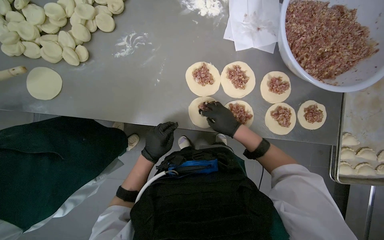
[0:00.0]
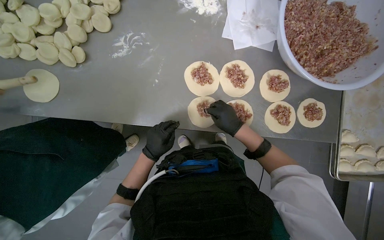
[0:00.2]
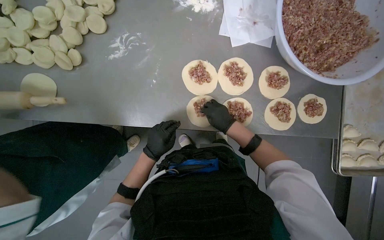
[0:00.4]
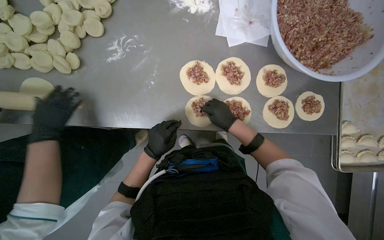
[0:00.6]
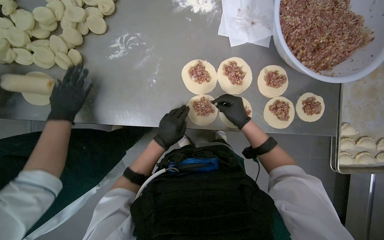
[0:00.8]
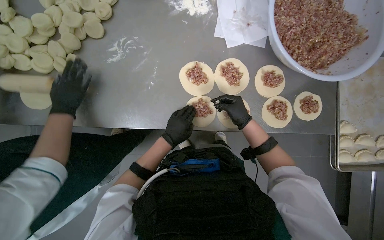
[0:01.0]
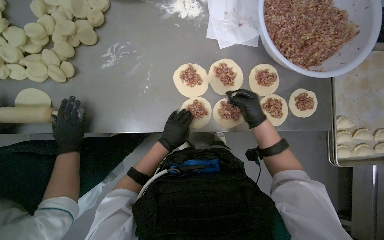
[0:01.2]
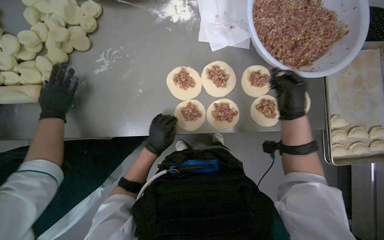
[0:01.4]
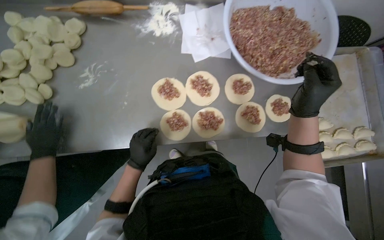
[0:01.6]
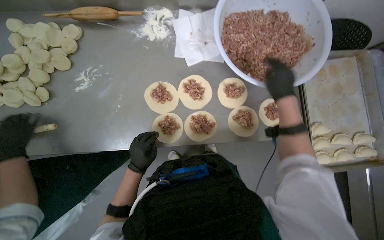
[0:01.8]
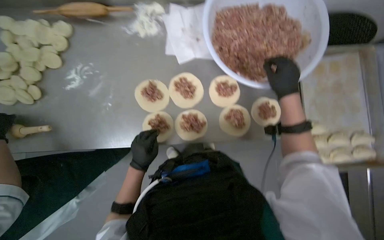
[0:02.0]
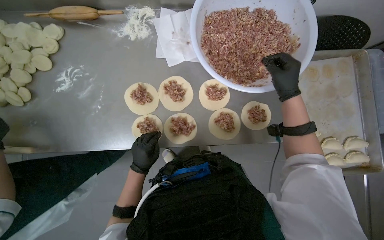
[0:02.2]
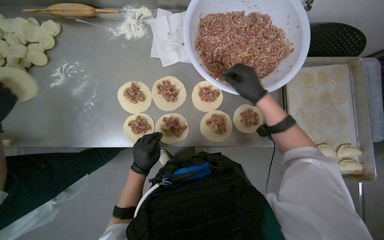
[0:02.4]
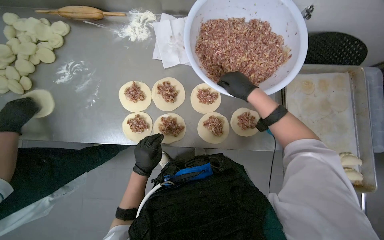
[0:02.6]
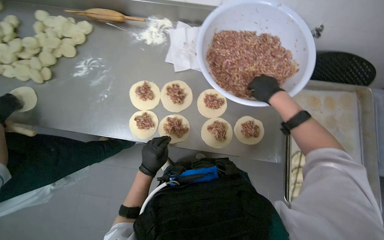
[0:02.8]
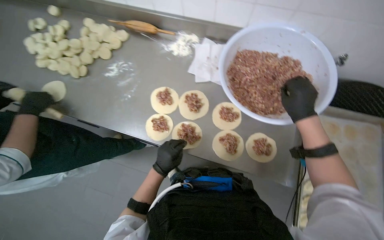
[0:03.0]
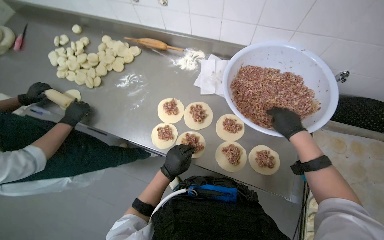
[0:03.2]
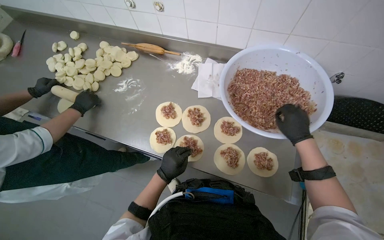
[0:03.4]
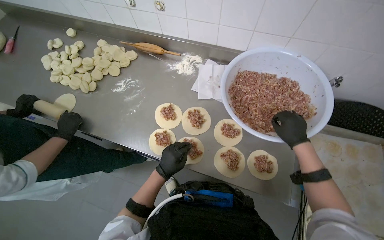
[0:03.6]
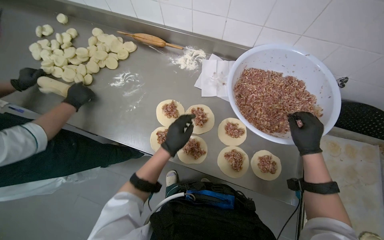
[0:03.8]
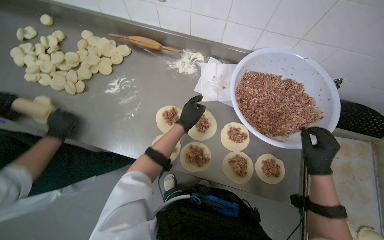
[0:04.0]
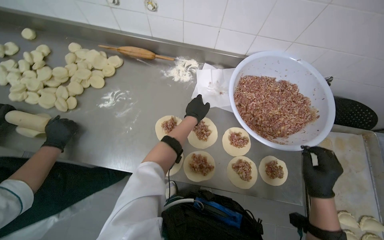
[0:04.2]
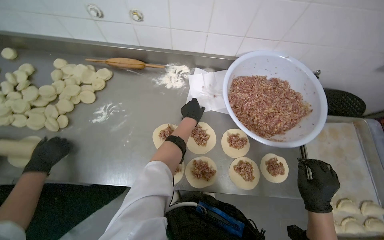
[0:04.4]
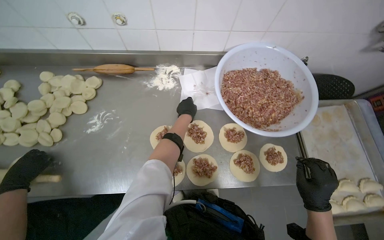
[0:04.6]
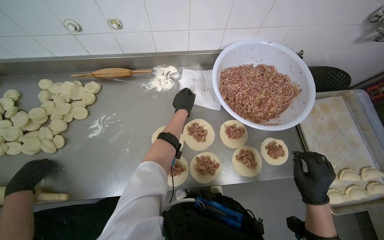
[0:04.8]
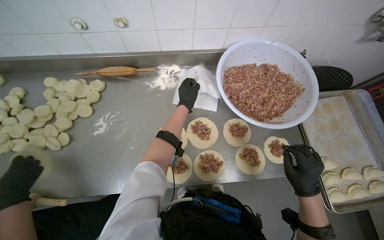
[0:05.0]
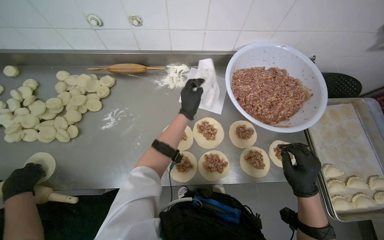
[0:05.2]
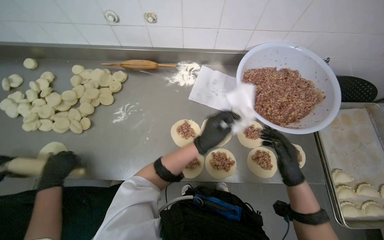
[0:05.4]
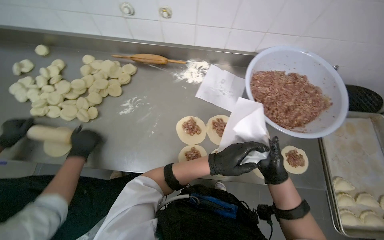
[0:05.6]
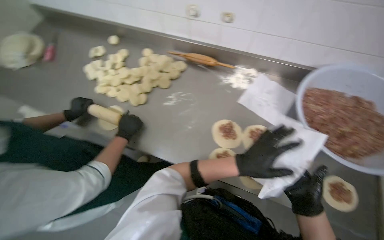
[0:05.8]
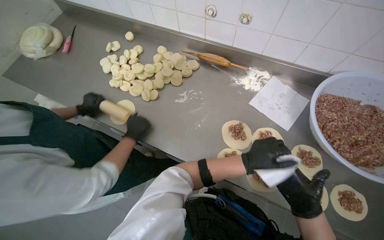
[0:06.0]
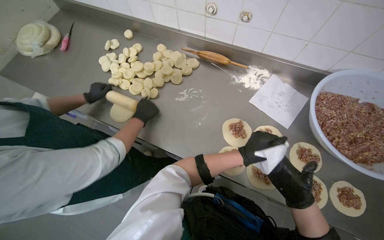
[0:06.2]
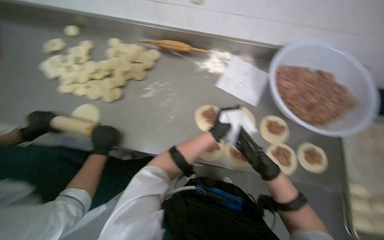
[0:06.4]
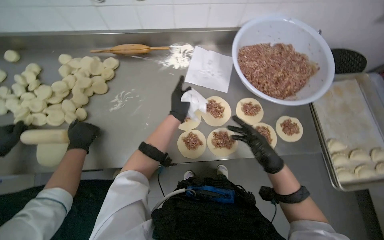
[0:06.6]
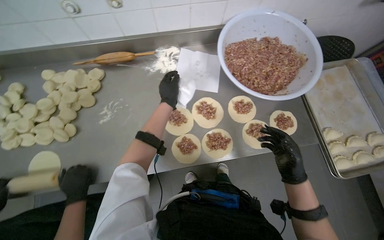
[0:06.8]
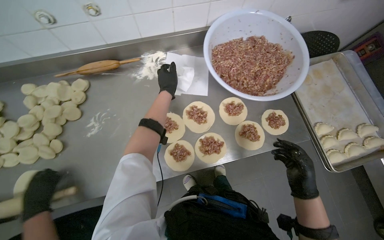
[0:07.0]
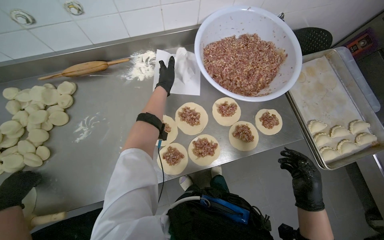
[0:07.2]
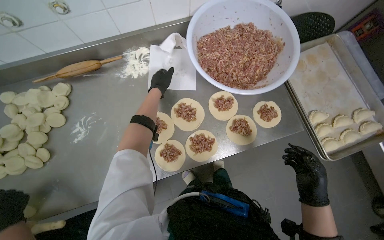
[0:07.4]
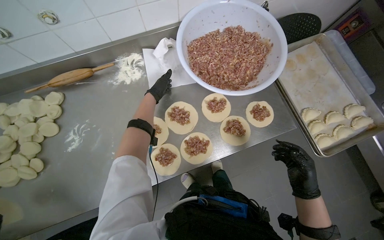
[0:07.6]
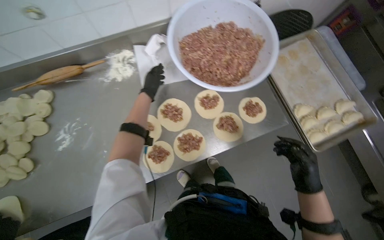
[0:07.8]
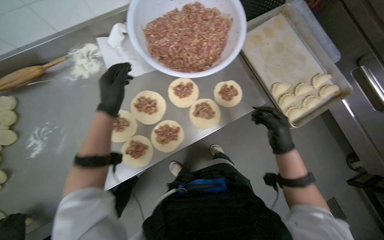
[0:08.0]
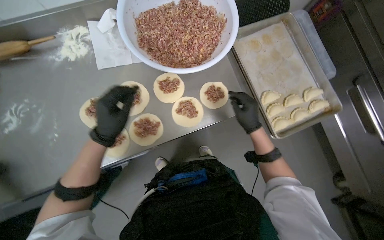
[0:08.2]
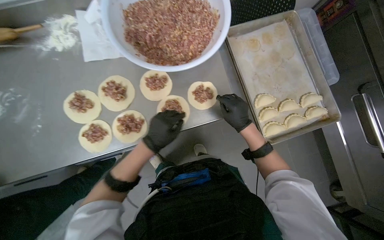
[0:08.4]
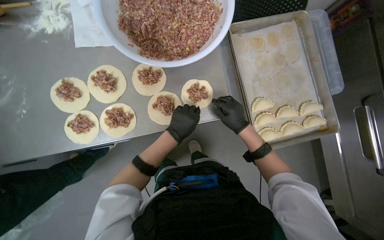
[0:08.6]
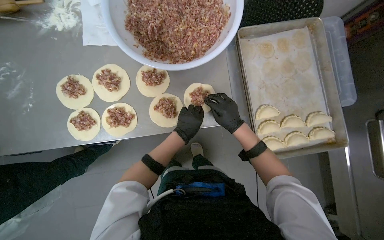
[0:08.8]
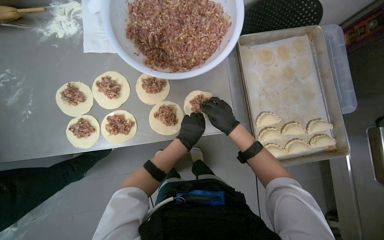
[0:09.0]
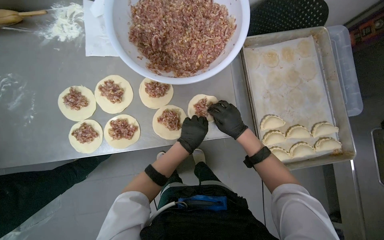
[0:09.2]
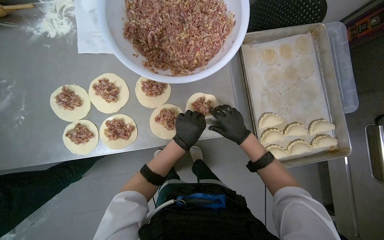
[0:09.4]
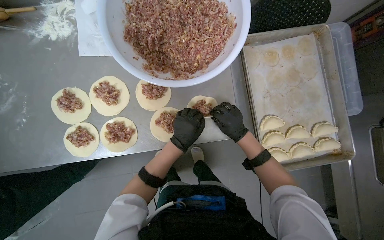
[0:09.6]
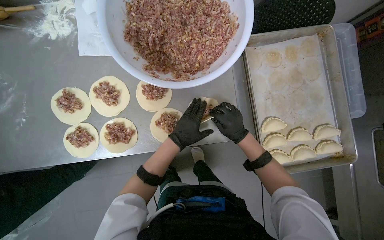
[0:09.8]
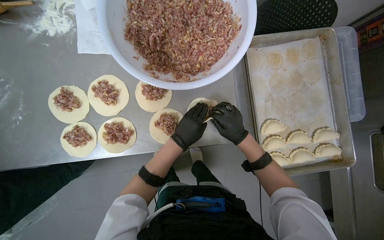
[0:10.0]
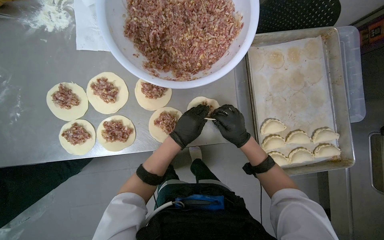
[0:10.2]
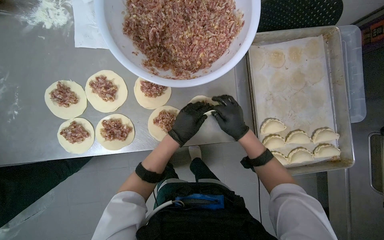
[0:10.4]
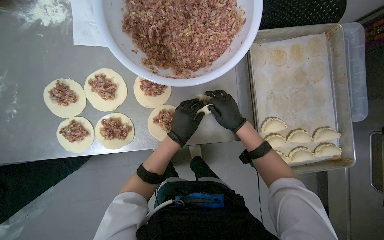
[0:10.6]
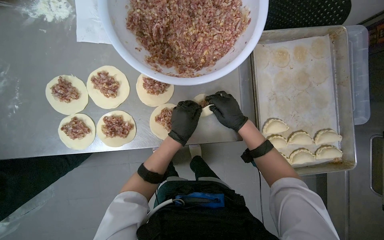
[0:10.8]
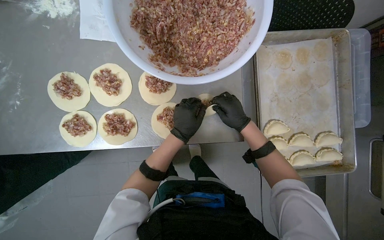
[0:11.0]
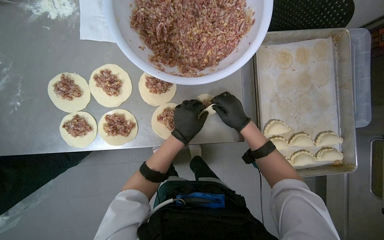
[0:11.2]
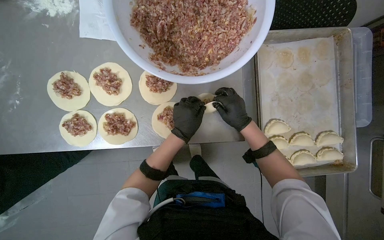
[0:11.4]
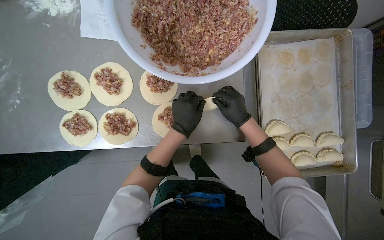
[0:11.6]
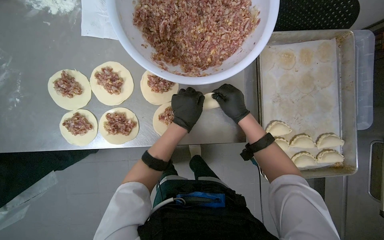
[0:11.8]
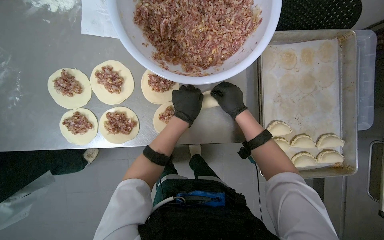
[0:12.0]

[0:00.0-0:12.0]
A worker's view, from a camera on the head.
Job: preparing food.
The whole recording: Preparing meat-filled dumplings. The worker places meat filling onto dough circles, seals them, and places them onto a tray.
0:00.0 to 0:01.6: The right hand travels to the right and nearer to the camera by some 30 cm.
0:01.6 to 0:03.0: The wearer's head swings some 25 degrees to the left. The right hand is displaced to the right by approximately 15 cm. Meanwhile the left hand heads to the right, covering approximately 25 cm.
0:03.0 to 0:04.4: The left hand moves up the picture, approximately 35 cm. Meanwhile the right hand shifts about 15 cm down the picture.
0:04.4 to 0:06.0: The wearer looks some 20 degrees further to the left.
0:06.0 to 0:07.6: The head turns to the right by roughly 45 degrees.
0:07.6 to 0:09.0: The left hand goes approximately 50 cm to the right and down the picture, while the right hand is displaced up the picture and farther from the camera by some 25 cm.
0:09.0 to 0:10.4: The hands make small movements and keep their place.
0:10.4 to 0:12.0: The right hand travels up the picture by some 10 cm.

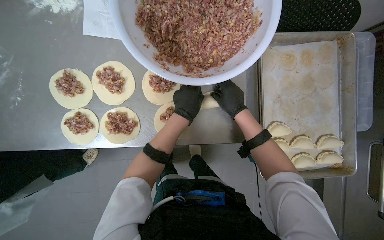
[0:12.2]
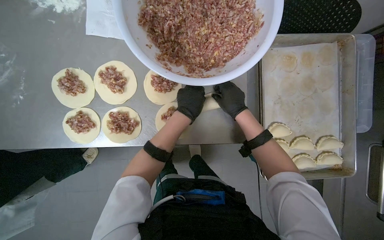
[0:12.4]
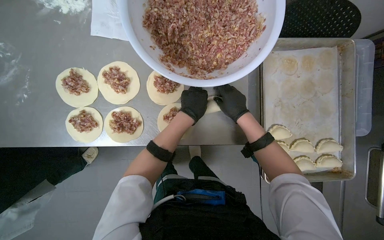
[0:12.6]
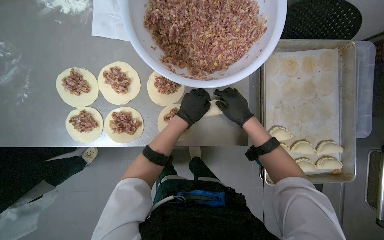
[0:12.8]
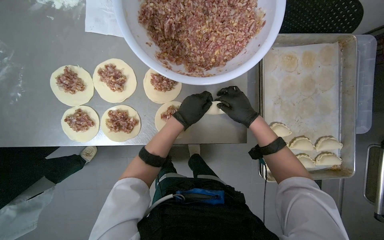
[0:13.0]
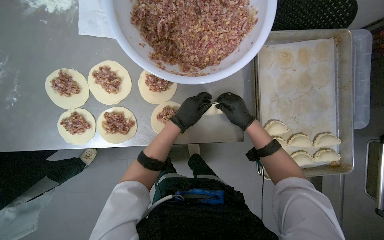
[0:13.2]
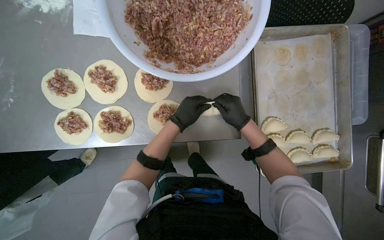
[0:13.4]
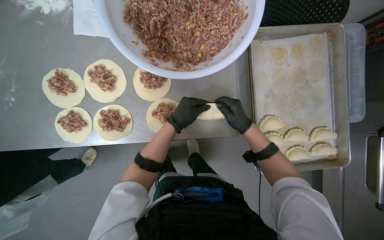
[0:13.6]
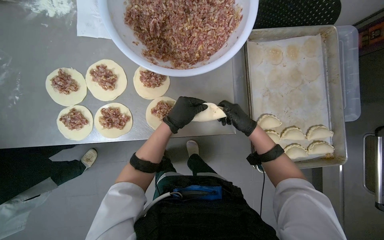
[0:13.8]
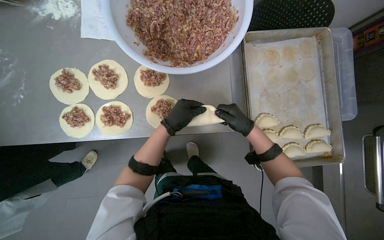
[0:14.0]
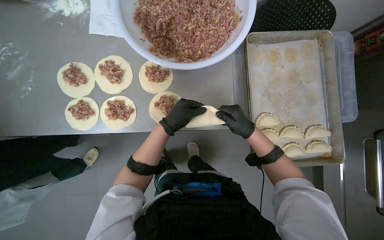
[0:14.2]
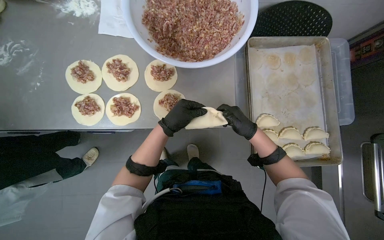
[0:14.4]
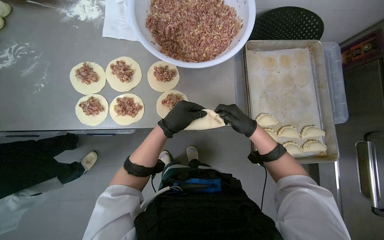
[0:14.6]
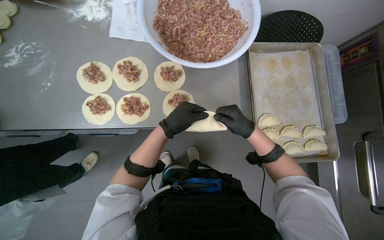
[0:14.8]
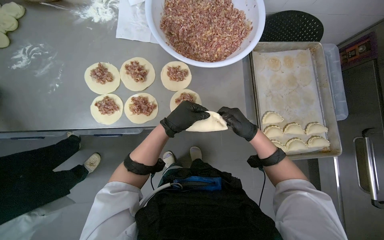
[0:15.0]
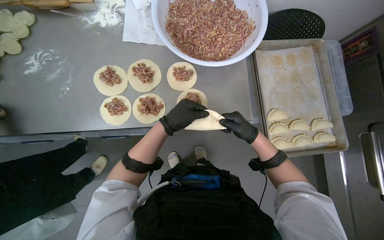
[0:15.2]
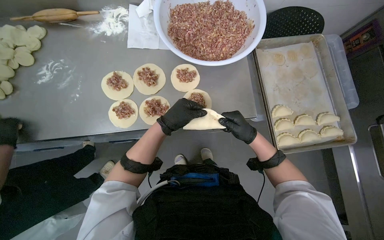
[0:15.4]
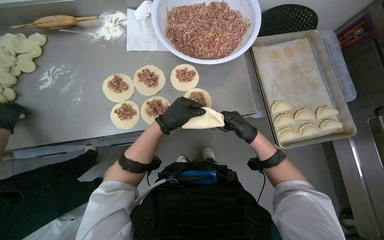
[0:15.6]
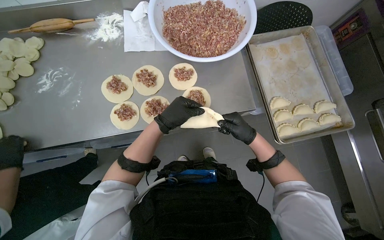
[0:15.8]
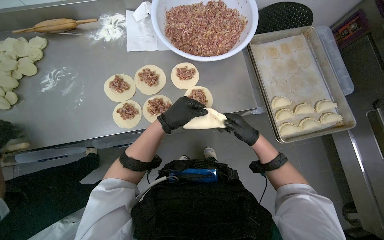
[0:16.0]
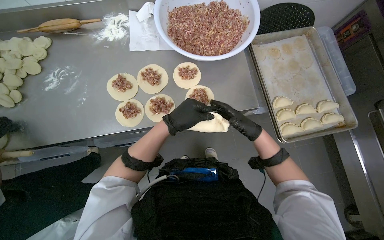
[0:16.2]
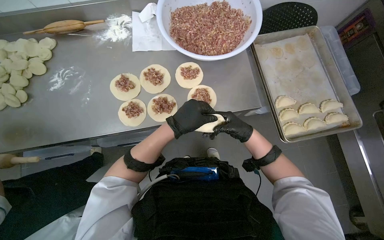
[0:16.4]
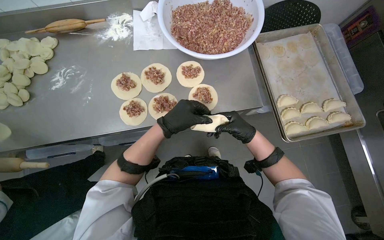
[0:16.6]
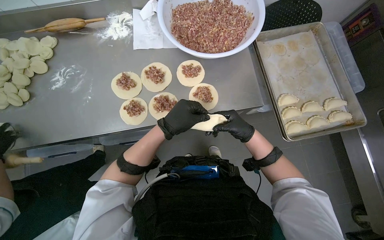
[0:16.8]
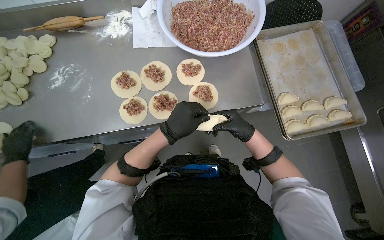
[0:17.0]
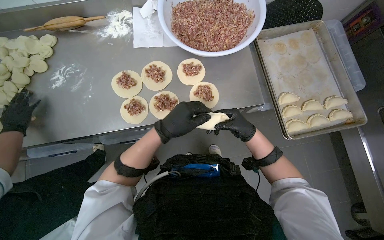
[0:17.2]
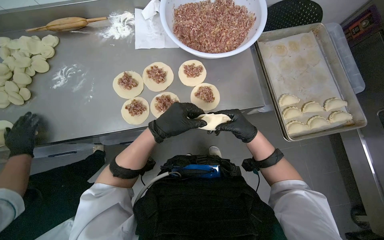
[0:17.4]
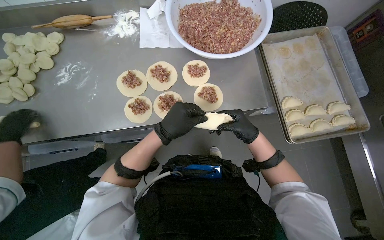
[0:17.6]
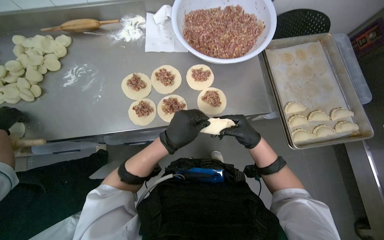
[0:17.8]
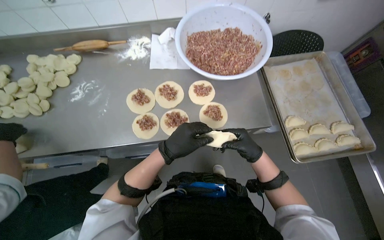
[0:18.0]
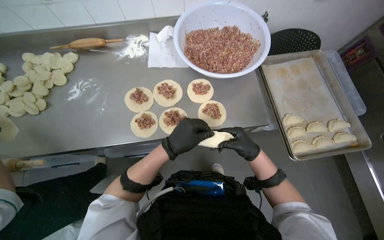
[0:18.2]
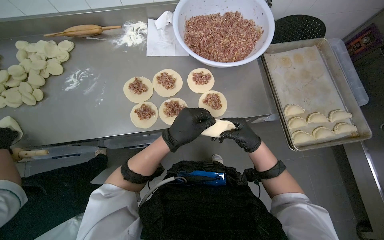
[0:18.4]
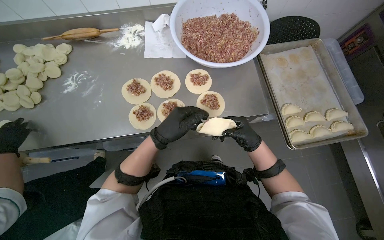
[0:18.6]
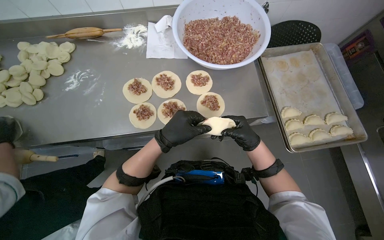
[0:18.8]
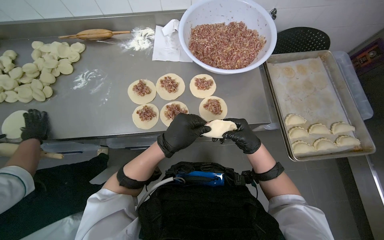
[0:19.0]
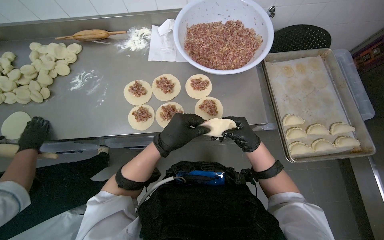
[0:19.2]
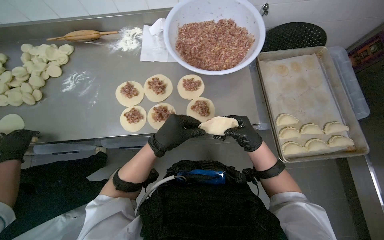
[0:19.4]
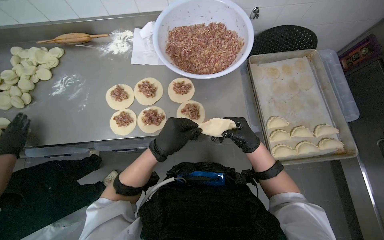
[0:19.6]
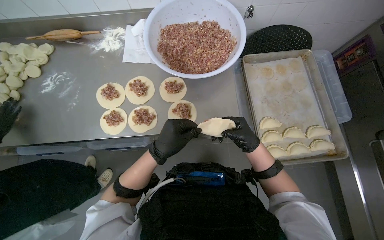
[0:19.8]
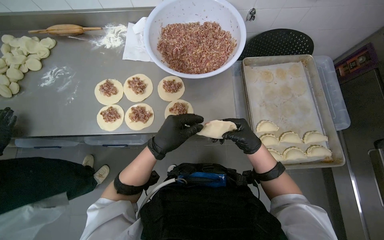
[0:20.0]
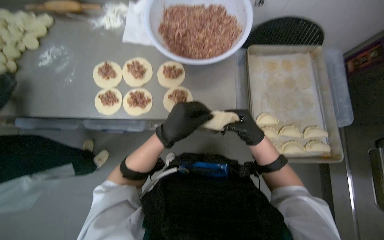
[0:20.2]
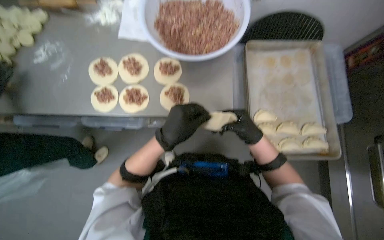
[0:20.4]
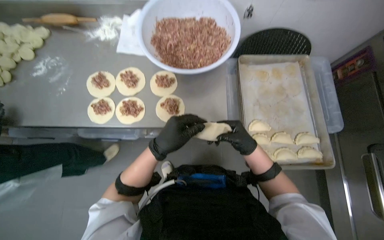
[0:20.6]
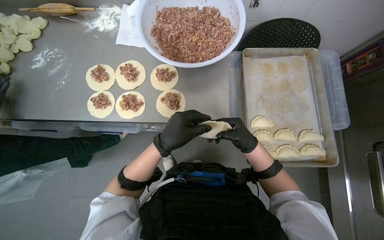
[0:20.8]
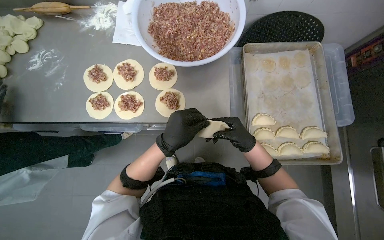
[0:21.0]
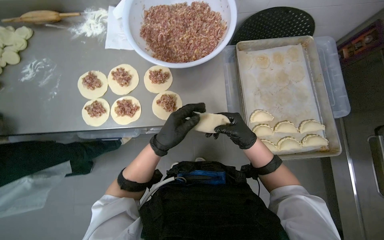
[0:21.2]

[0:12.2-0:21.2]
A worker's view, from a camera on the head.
Job: preparing food.
The whole recording: Preparing meat-filled dumplings. The worker places meat filling onto dough circles, seals them, and places them onto a tray.
0:12.2 to 0:13.8: The right hand shifts about 15 cm down the picture and to the right.
0:16.6 to 0:18.2: The hands are busy where they are.
0:19.8 to 0:21.2: The hands stay close to where they were, moving slightly.
